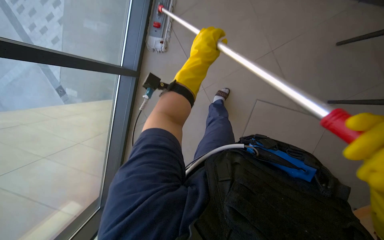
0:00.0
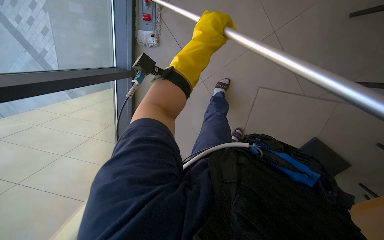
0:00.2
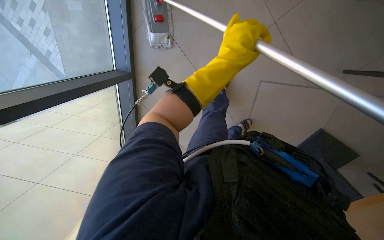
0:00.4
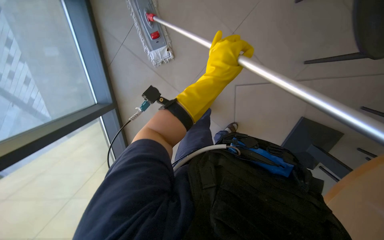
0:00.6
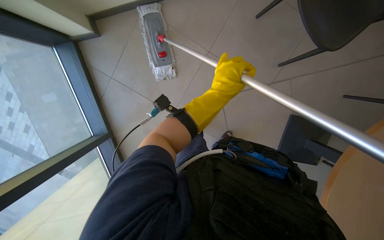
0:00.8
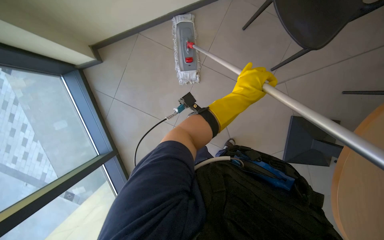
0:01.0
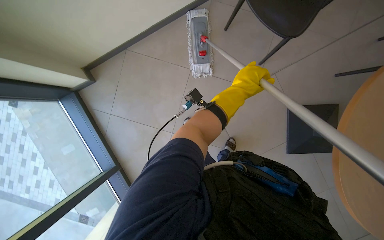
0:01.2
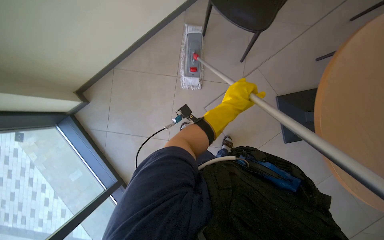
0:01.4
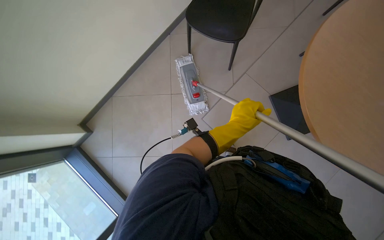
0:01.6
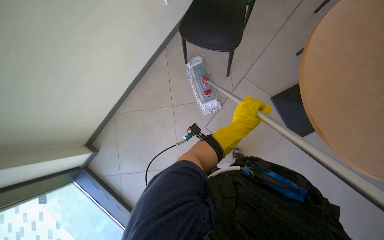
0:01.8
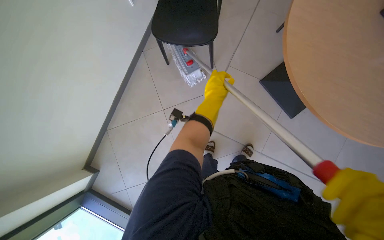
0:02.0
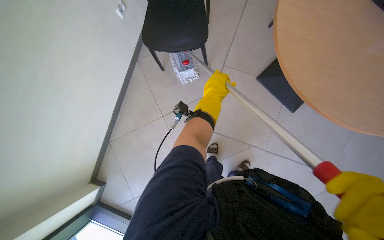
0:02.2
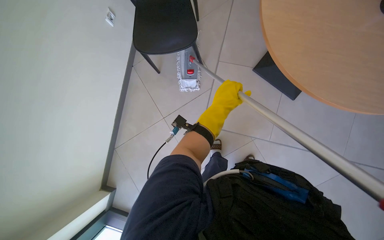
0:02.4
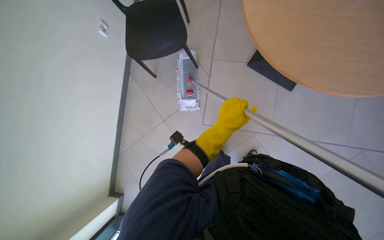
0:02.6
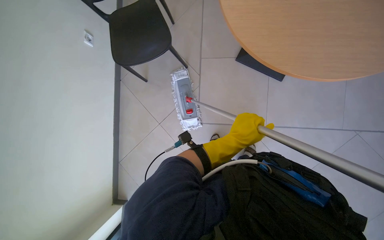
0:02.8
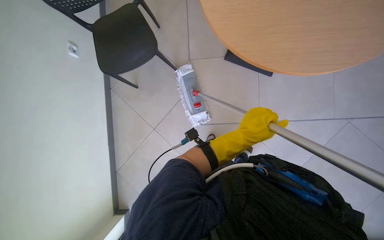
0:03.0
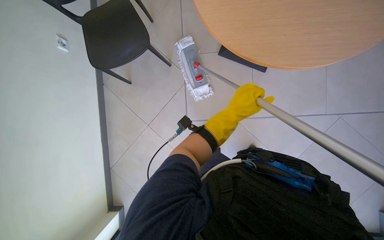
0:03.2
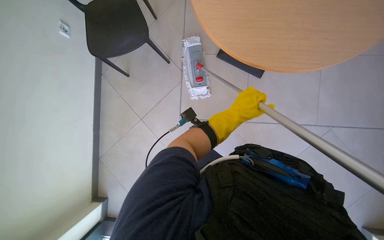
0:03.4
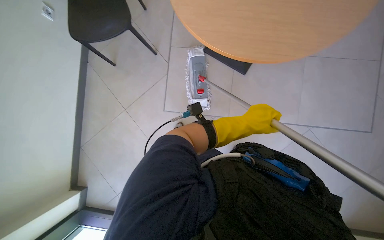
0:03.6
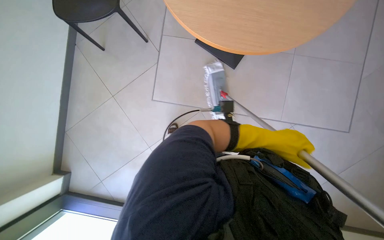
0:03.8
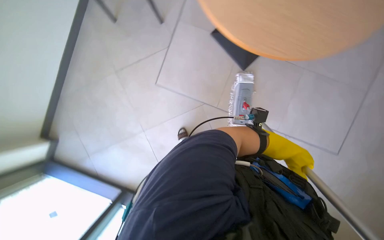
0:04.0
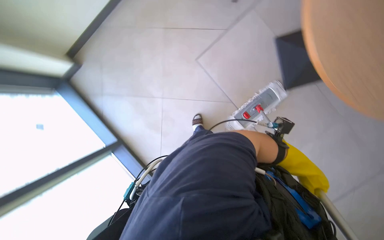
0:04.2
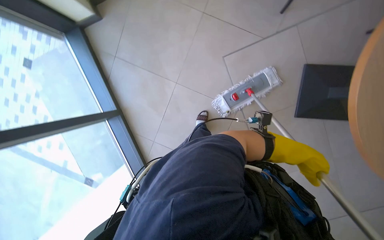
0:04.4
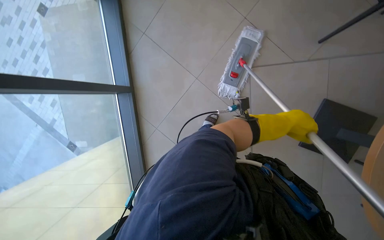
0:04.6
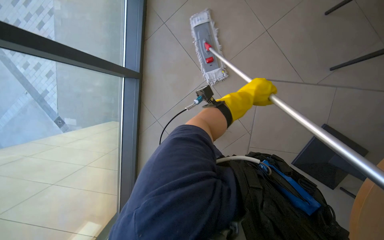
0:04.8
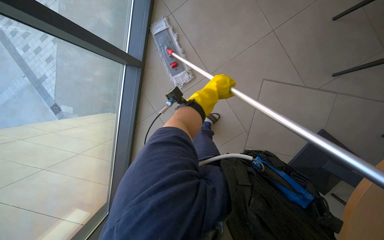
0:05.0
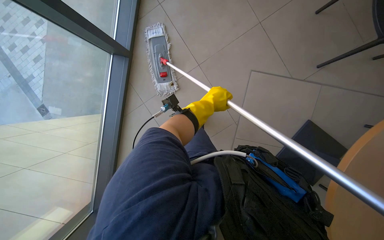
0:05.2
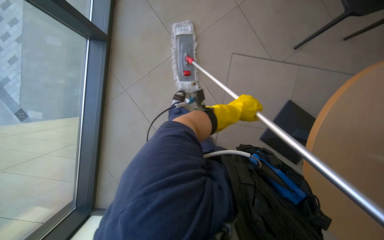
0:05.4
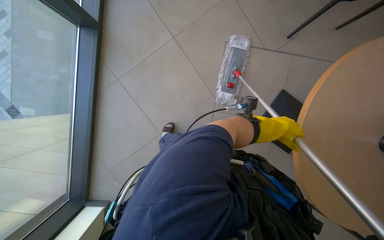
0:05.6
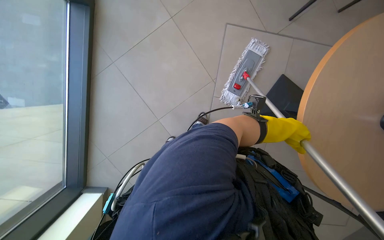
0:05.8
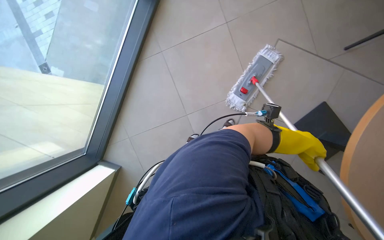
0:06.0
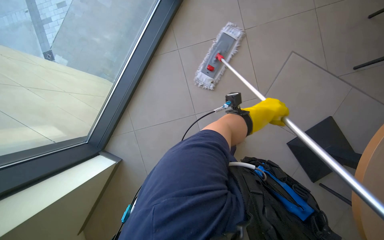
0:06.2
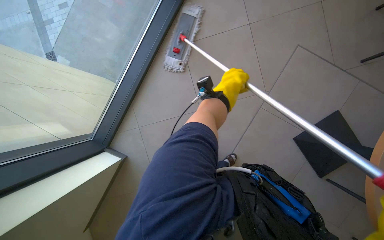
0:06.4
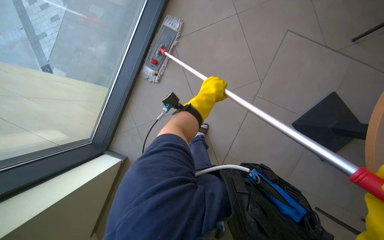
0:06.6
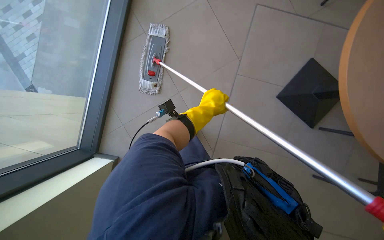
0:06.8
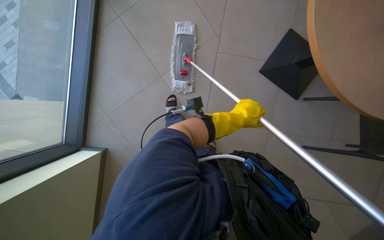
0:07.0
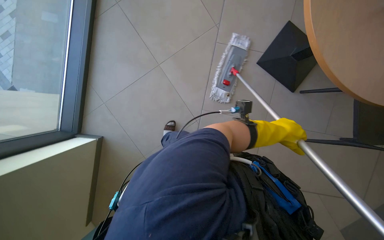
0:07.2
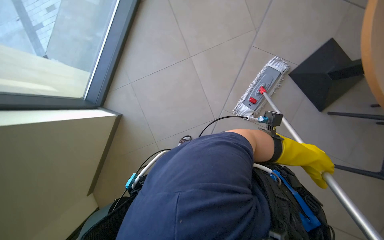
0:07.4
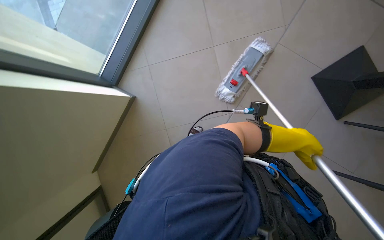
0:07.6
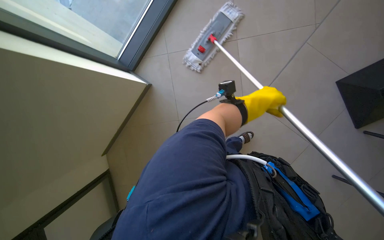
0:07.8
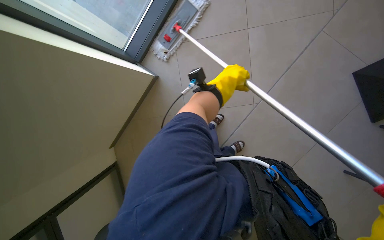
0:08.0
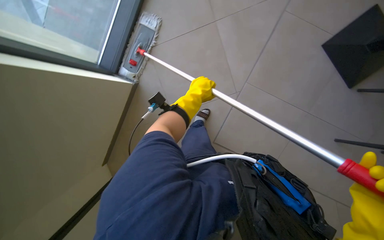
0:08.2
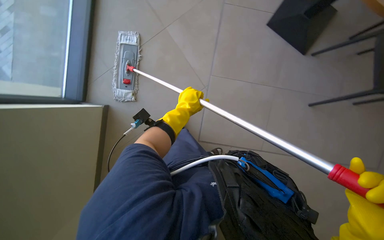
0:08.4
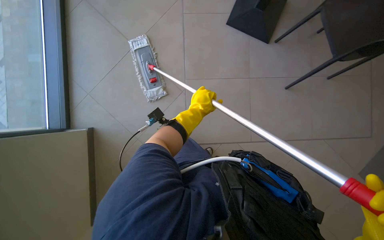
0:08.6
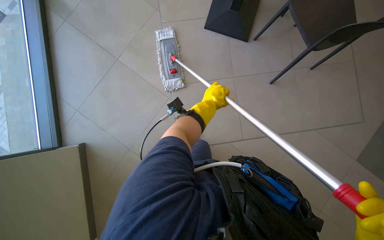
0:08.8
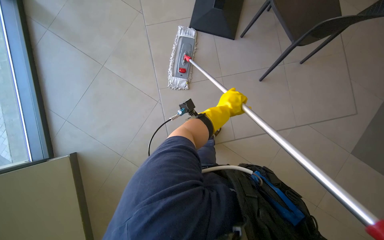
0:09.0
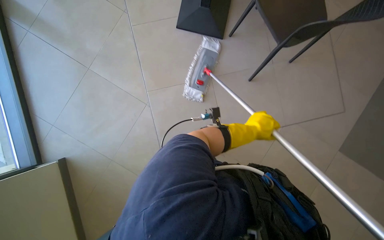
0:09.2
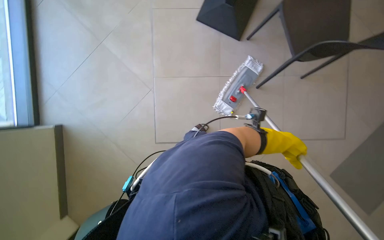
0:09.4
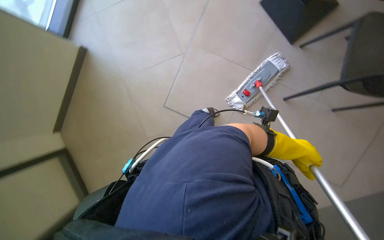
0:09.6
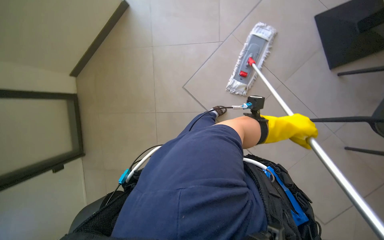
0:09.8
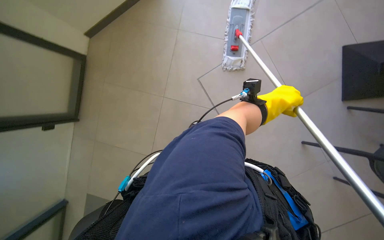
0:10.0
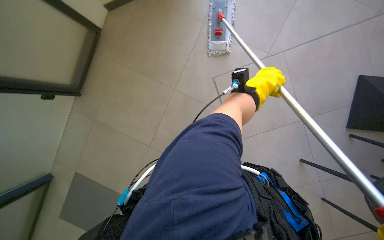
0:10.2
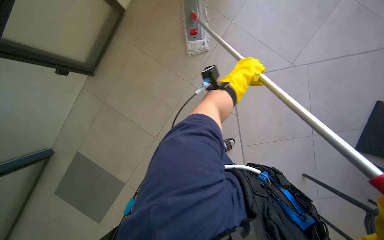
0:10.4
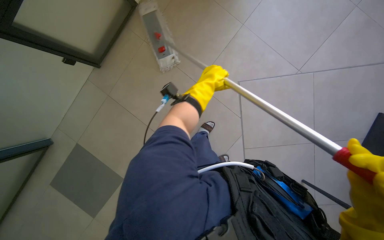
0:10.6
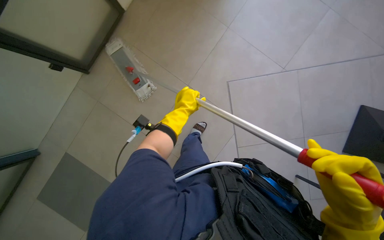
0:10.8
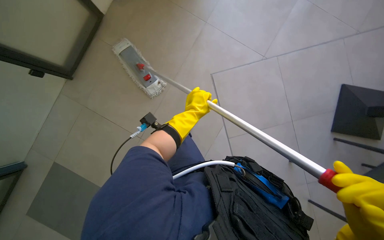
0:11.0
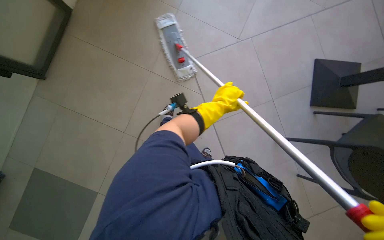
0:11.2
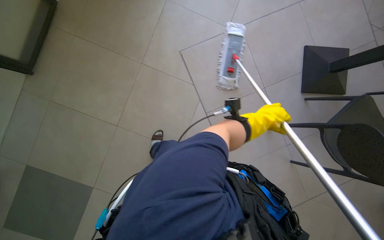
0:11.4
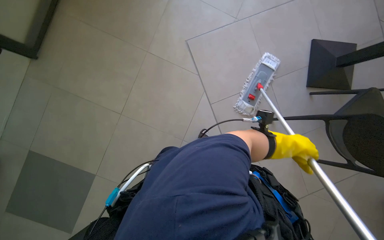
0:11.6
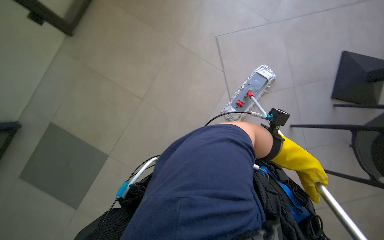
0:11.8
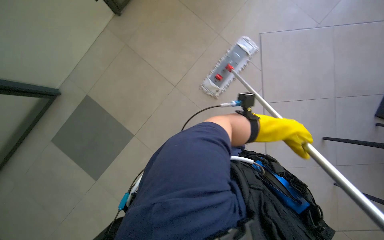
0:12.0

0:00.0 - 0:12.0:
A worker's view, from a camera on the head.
Job: mopping floor.
The whole recording: Mopping cafeteria floor. The worker mops the cafeteria floor, moving chairs to clear the area.
0:00.0 - 0:01.6: The view tips upward by about 25 degrees. The scene turns approximately 60 degrees counterclockwise in the picture.
0:03.0 - 0:04.4: Everything in view rotates some 30 degrees clockwise. The left hand travels to the right by approximately 25 cm.
0:04.4 - 0:06.0: Everything in view rotates roughly 30 degrees clockwise. The left hand goes to the left and returns, approximately 30 cm each way.
0:07.6 - 0:09.0: The view swings roughly 20 degrees to the left. The left hand travels to the left by some 30 cm.
0:09.0 - 0:10.4: The scene rotates clockwise by approximately 30 degrees.
0:10.4 - 0:12.0: The left hand moves down the picture, approximately 40 cm.

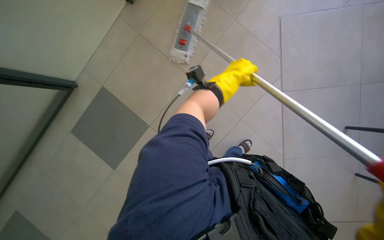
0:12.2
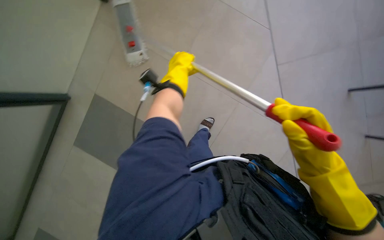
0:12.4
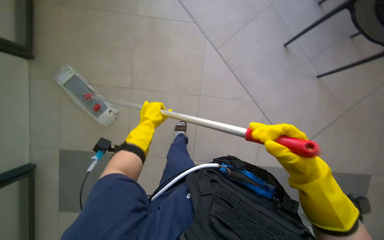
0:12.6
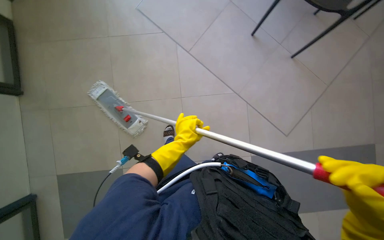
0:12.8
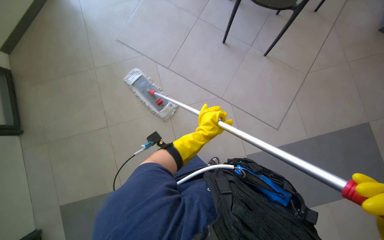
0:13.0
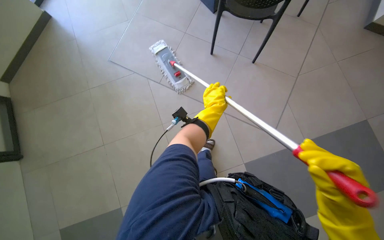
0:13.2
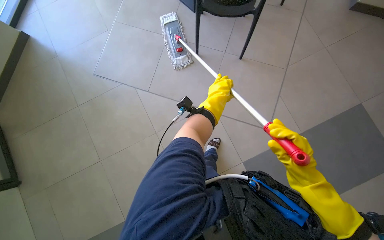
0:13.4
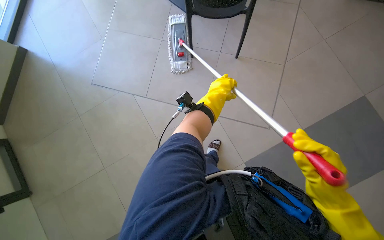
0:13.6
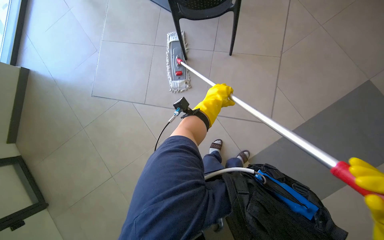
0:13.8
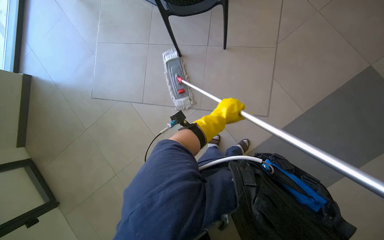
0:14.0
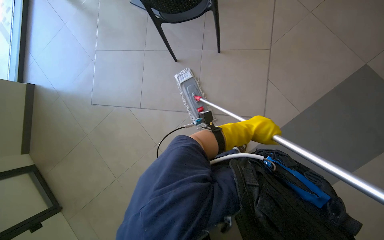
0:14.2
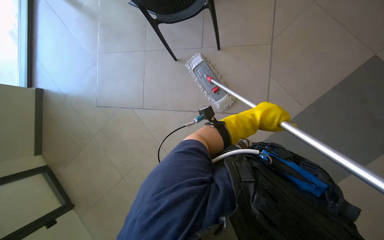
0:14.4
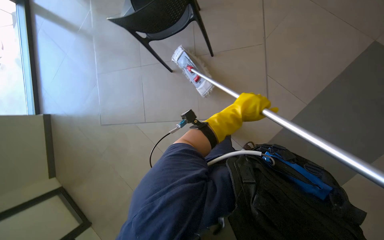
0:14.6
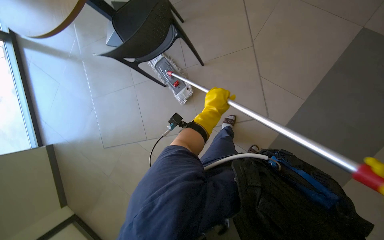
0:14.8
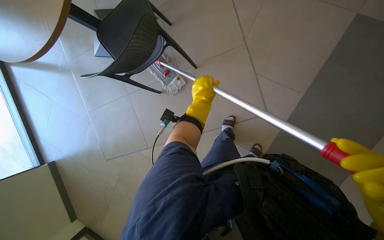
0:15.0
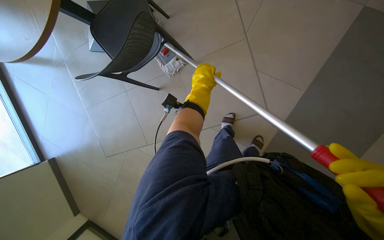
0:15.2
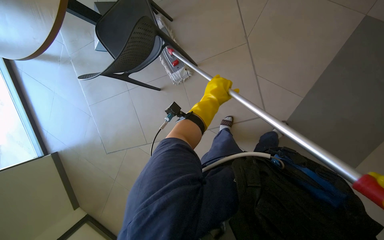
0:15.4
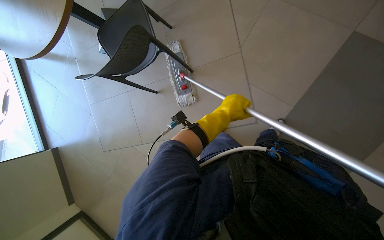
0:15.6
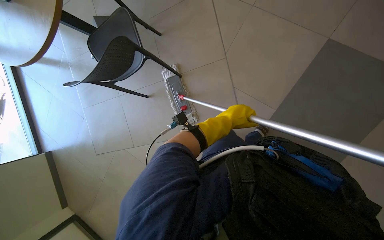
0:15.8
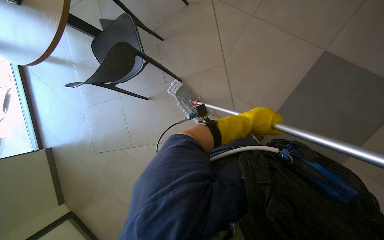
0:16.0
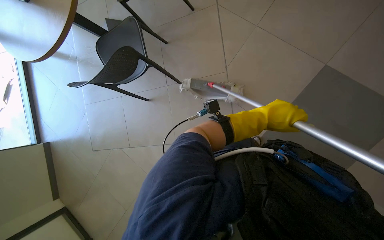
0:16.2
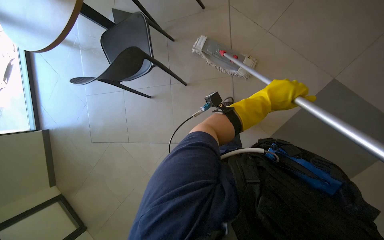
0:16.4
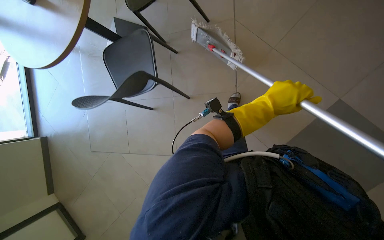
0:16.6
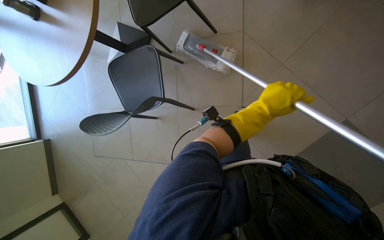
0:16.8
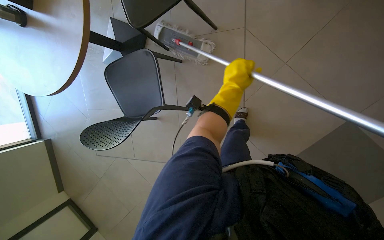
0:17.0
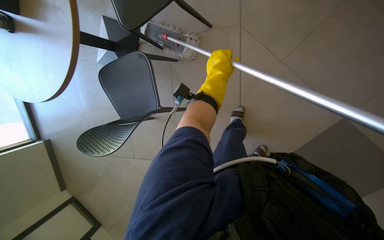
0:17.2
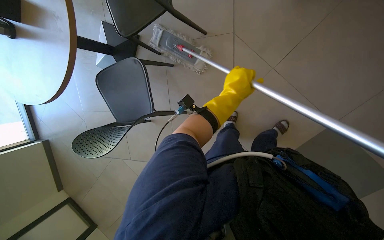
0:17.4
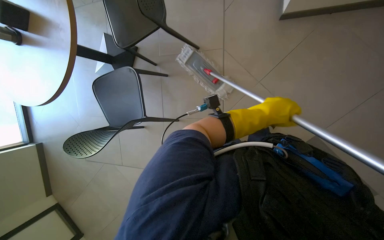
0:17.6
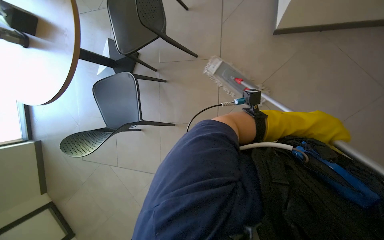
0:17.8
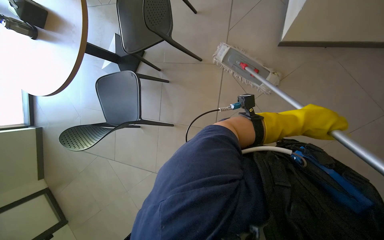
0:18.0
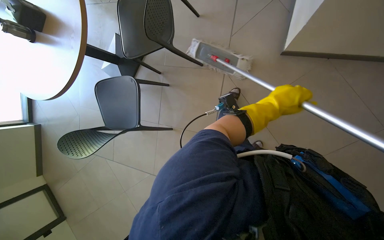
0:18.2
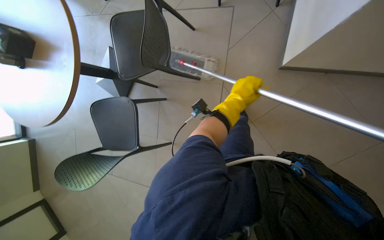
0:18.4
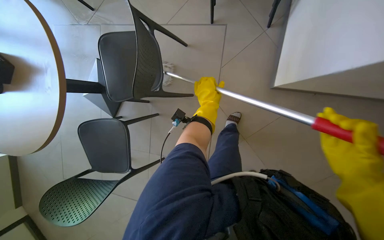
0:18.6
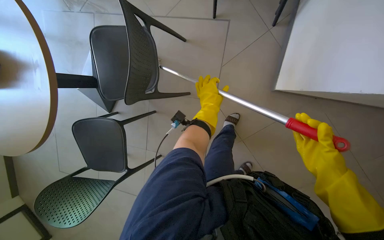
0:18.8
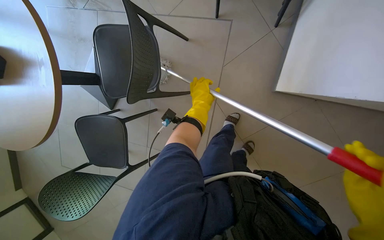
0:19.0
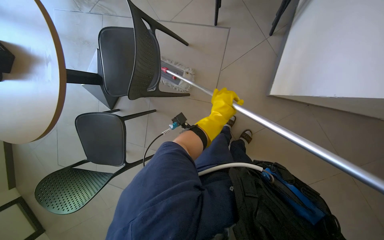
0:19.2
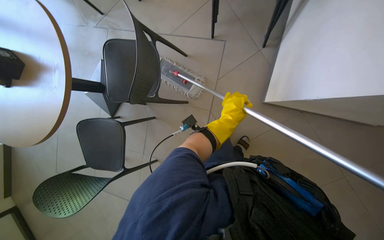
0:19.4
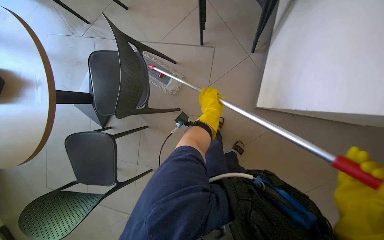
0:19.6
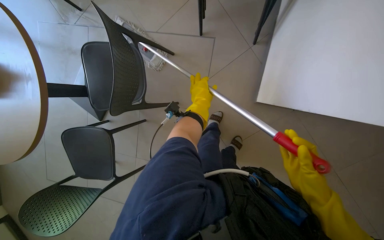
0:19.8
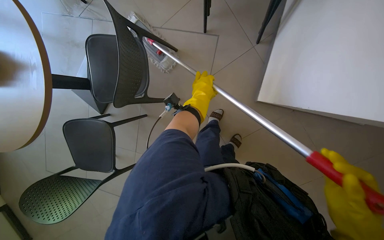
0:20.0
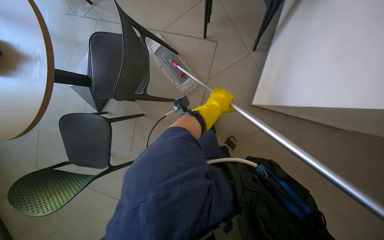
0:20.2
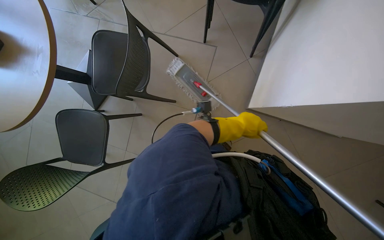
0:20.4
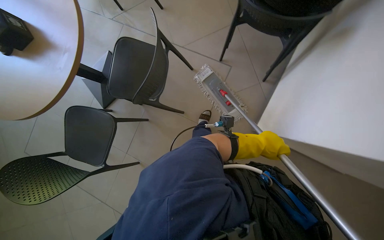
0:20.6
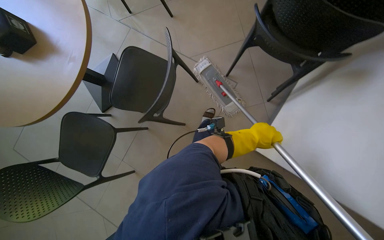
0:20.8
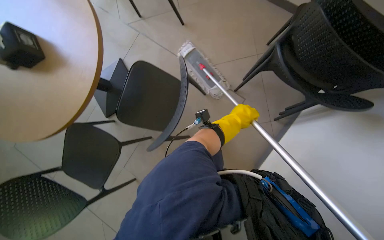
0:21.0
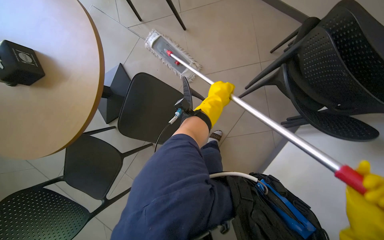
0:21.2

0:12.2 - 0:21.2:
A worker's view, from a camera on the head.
Job: mopping floor.
The whole recording: Mopping cafeteria floor. The worker mops the cafeteria floor, moving chairs to clear the area.
0:12.2 - 0:13.8: Everything in view rotates about 25 degrees counterclockwise. The left hand shifts some 15 cm farther from the camera, and travels to the left and back again, approximately 20 cm each way.
0:13.8 - 0:15.2: The left hand reaches some 20 cm to the right, then returns.
0:15.2 - 0:16.6: The left hand heads to the right and nearer to the camera, covering some 40 cm.
0:16.6 - 0:18.2: The camera travels about 50 cm.
0:18.2 - 0:19.8: The wearer moves approximately 40 cm.
0:19.8 - 0:21.2: The camera travels about 40 cm.
